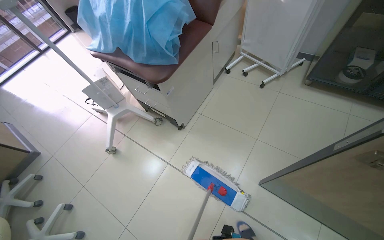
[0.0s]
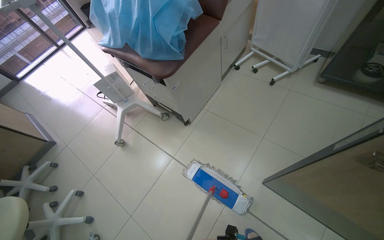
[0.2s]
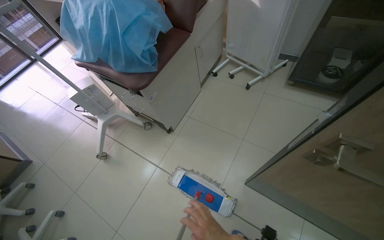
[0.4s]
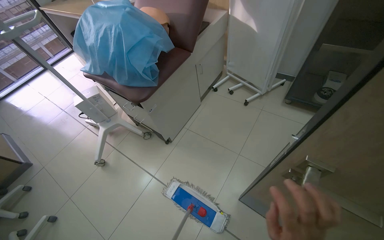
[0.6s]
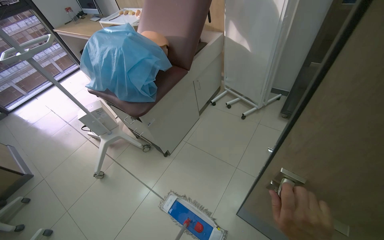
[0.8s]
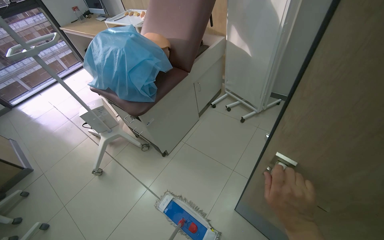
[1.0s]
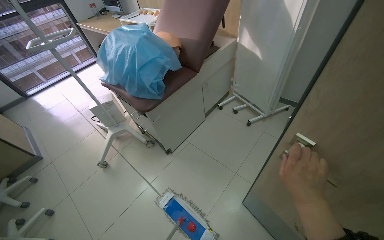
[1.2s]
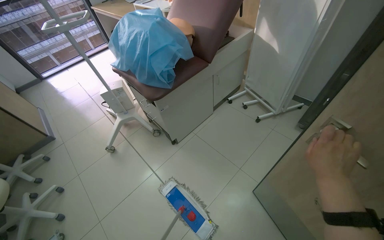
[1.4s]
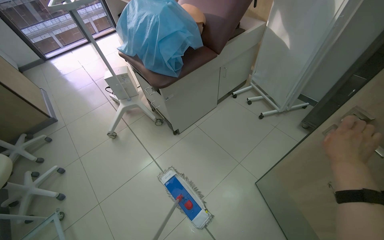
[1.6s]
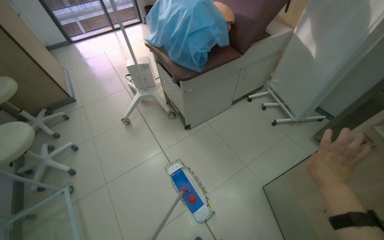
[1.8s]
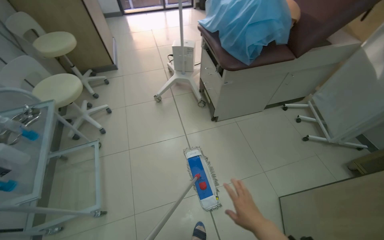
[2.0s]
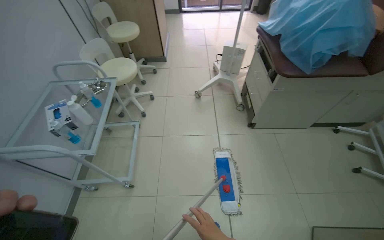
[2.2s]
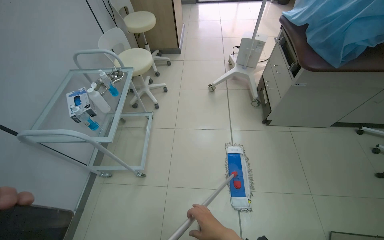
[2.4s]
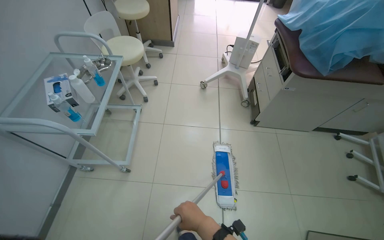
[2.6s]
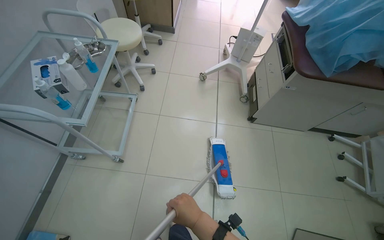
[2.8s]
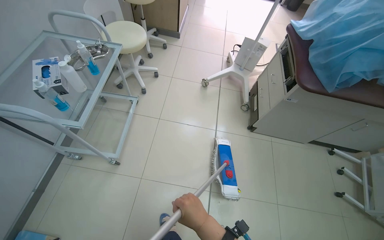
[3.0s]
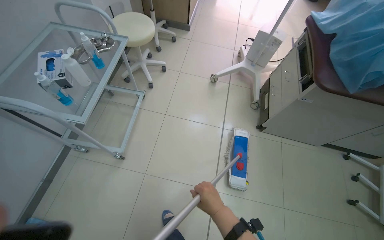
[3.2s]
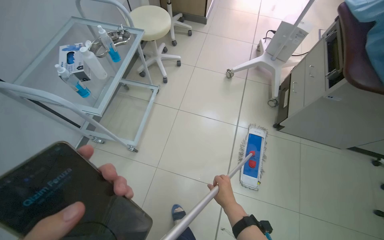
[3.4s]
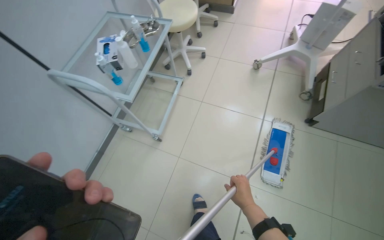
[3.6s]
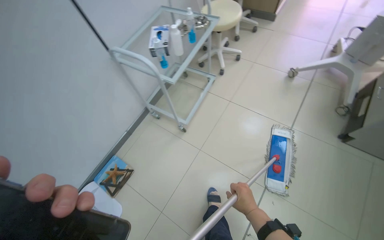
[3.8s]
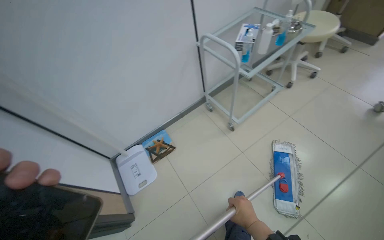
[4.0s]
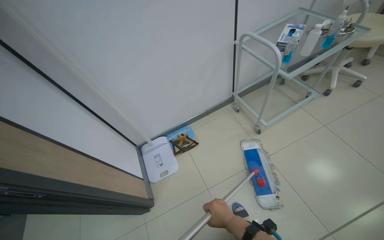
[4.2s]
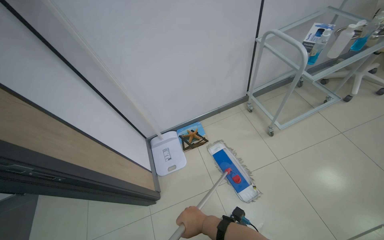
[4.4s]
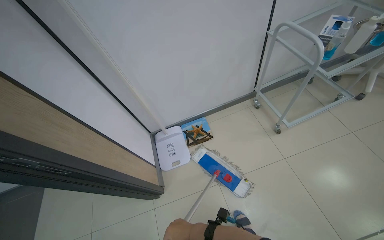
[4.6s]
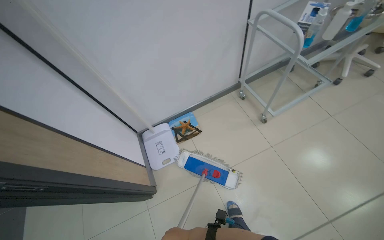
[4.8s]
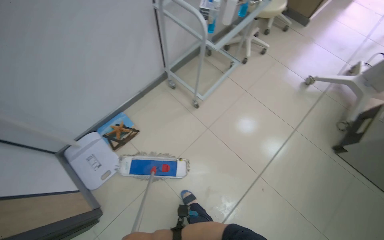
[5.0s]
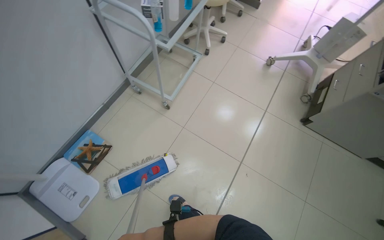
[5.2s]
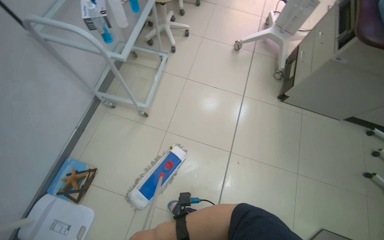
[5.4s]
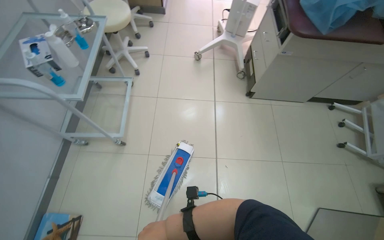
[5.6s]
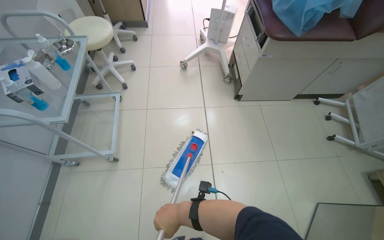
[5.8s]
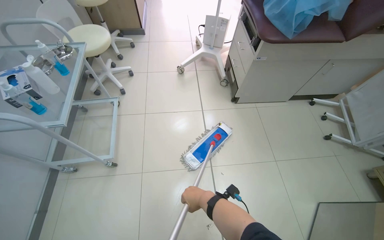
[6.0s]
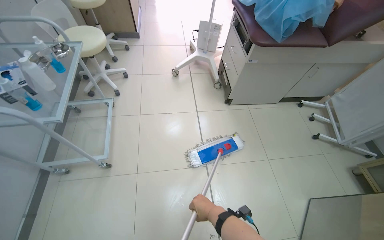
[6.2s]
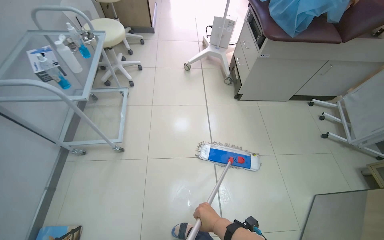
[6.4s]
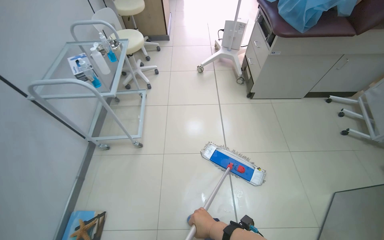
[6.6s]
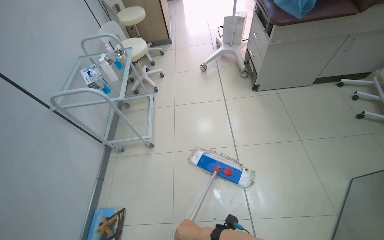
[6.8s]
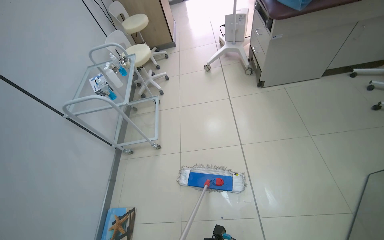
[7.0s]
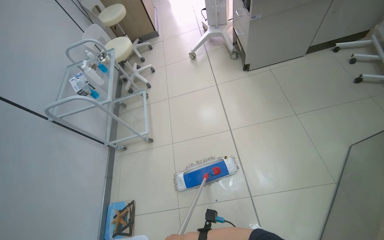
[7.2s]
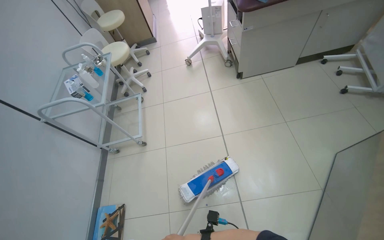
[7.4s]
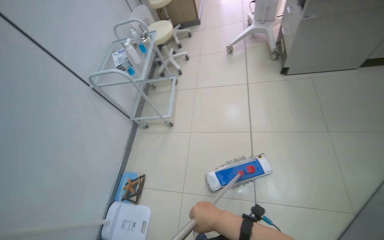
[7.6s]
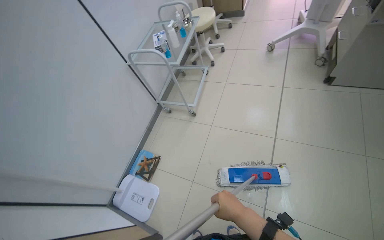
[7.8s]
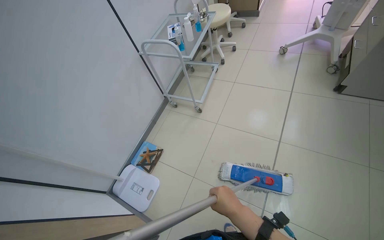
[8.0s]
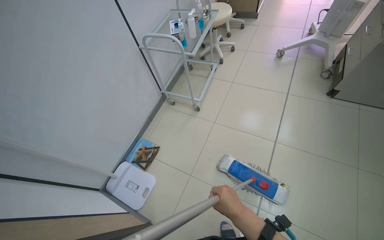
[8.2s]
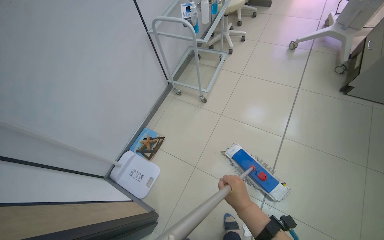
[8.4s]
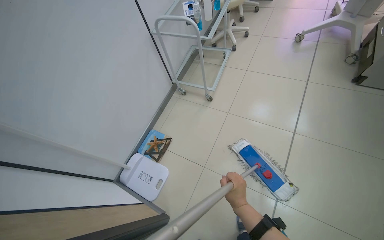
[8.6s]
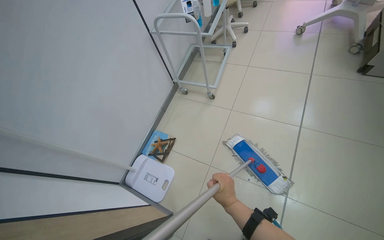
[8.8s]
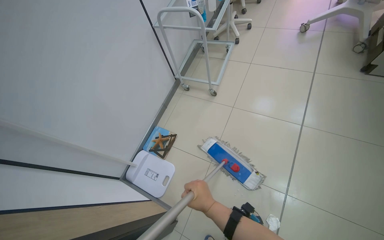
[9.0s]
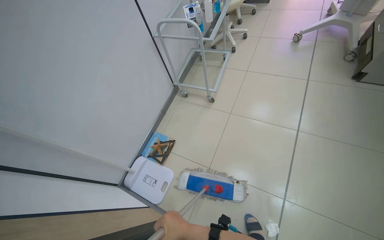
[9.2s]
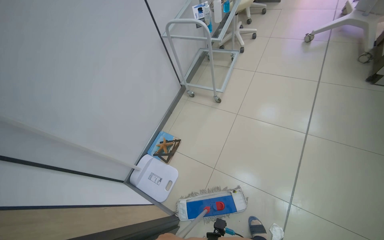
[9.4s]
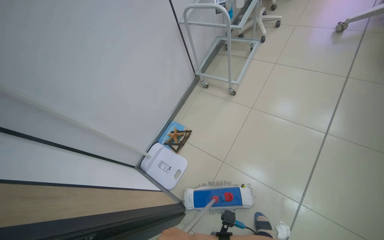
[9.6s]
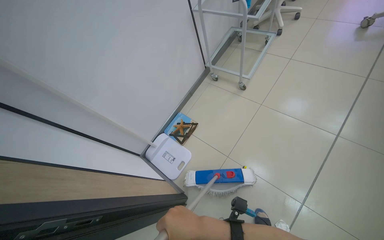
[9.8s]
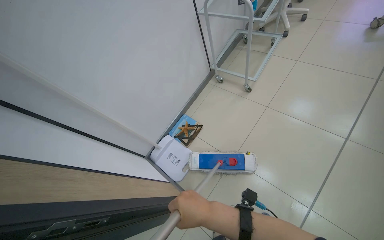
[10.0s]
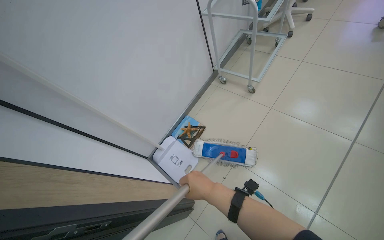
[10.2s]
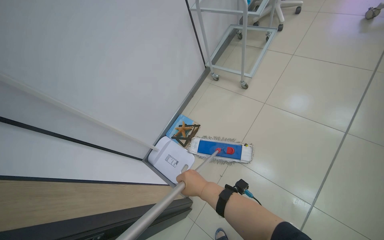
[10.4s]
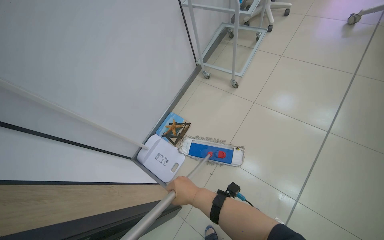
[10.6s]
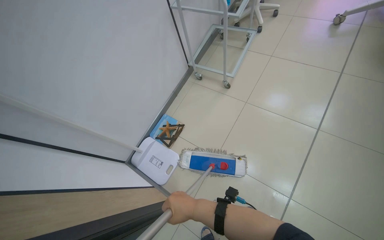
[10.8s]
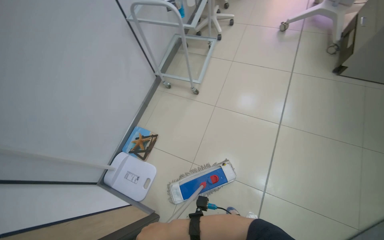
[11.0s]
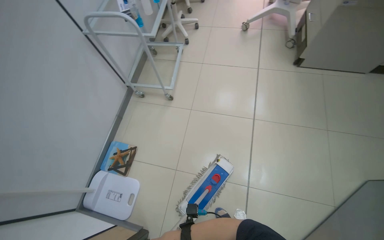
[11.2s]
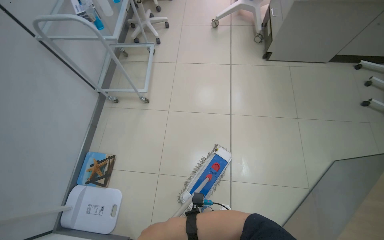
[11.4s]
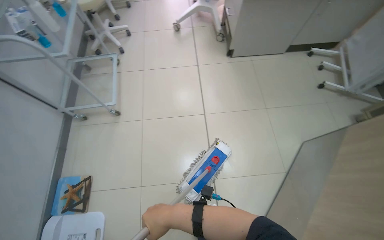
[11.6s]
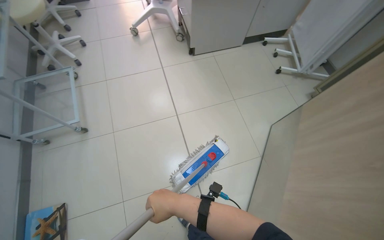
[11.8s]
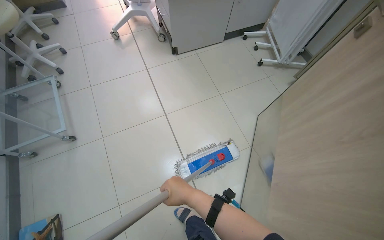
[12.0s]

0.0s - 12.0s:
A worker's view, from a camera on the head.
Job: mopping floor.
The whole recording: Mopping room floor. The worker mops the floor in the room, moving furniture and objects to clean the entire area.
1.6s - 3.0s: The wearer's head swings approximately 50 degrees to the left.
3.0s - 4.4s: The camera is carried approximately 50 cm. The head rotates roughly 65 degrees to the left.
4.4s - 6.0s: The wearer looks approximately 75 degrees further to the right.
6.0s - 7.6s: The view swings some 20 degrees to the left.
10.4s - 12.0s: The head turns to the right by roughly 60 degrees.

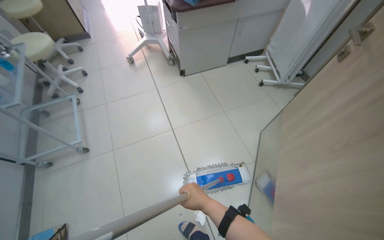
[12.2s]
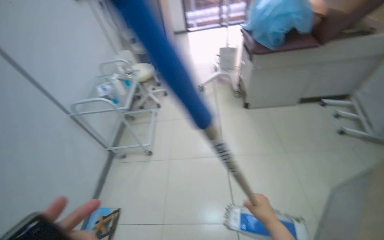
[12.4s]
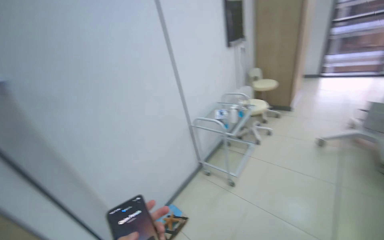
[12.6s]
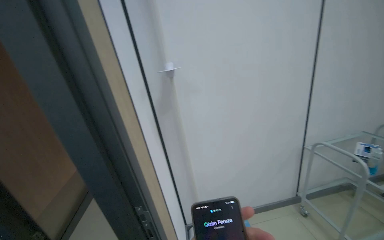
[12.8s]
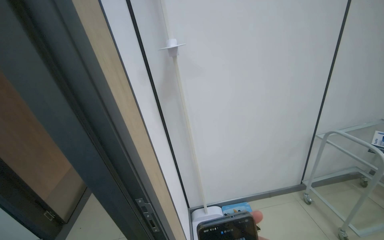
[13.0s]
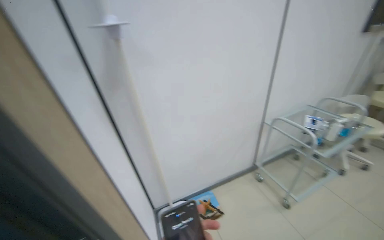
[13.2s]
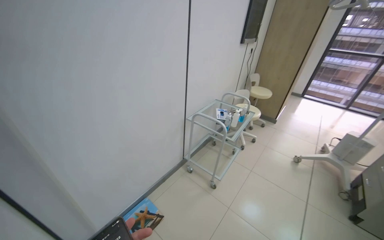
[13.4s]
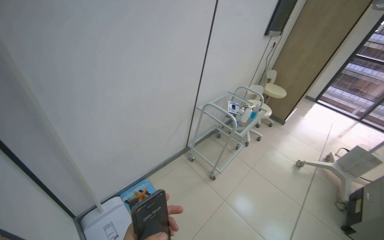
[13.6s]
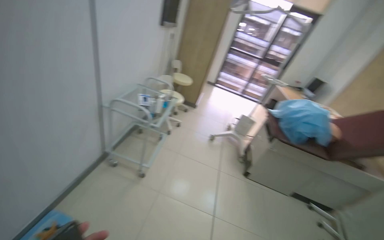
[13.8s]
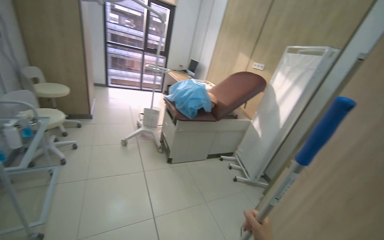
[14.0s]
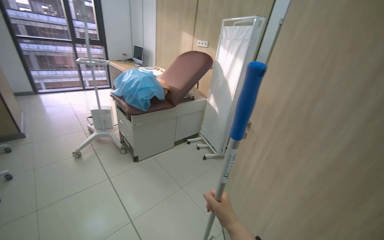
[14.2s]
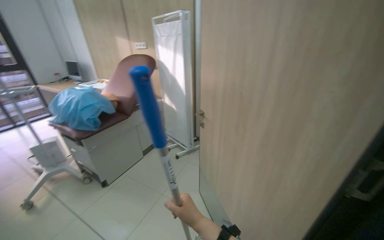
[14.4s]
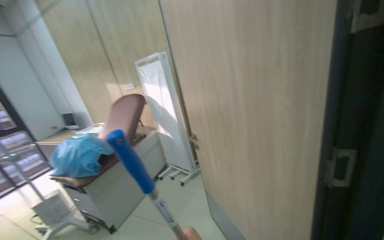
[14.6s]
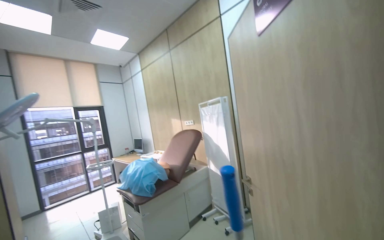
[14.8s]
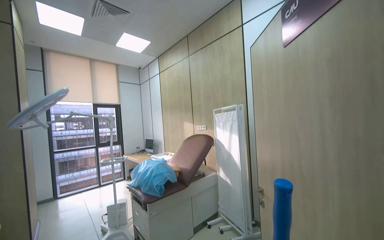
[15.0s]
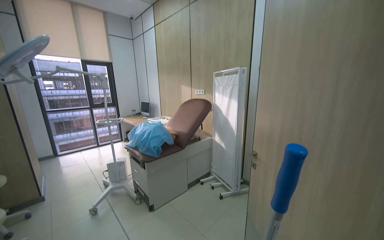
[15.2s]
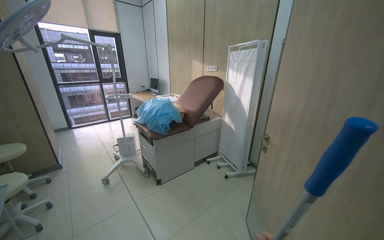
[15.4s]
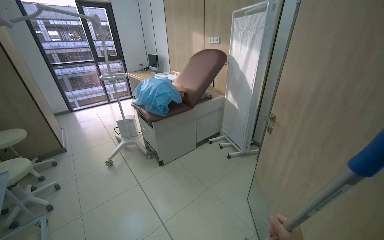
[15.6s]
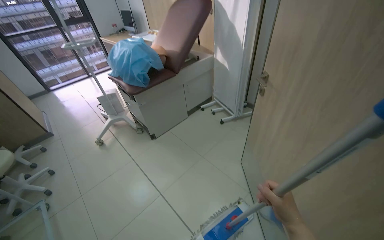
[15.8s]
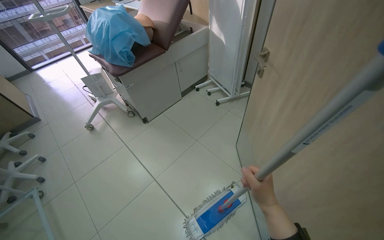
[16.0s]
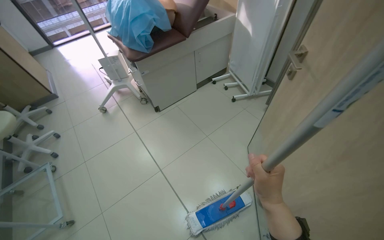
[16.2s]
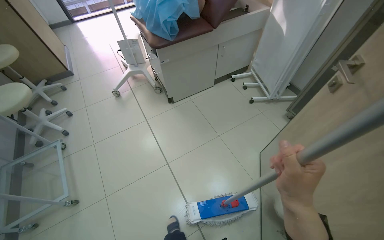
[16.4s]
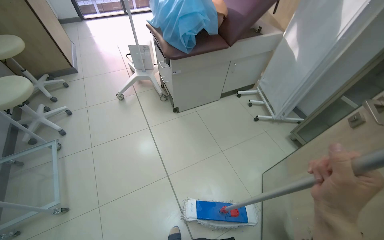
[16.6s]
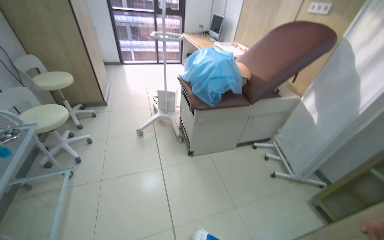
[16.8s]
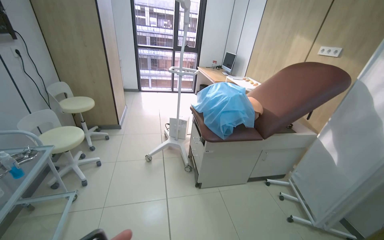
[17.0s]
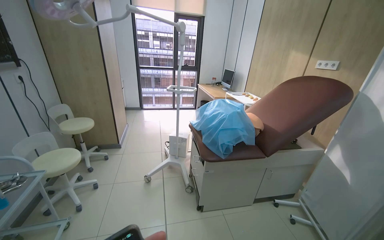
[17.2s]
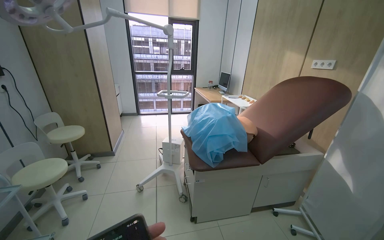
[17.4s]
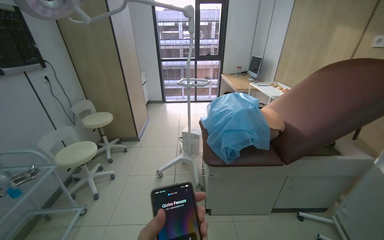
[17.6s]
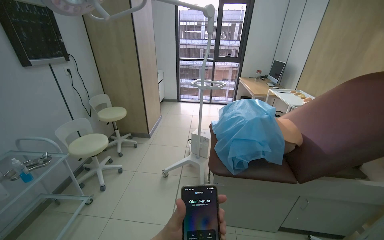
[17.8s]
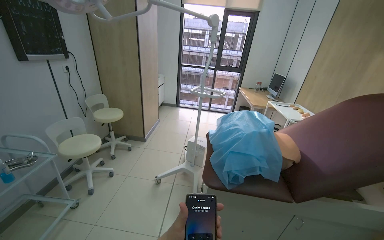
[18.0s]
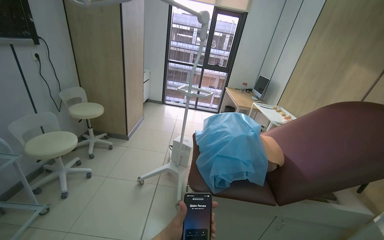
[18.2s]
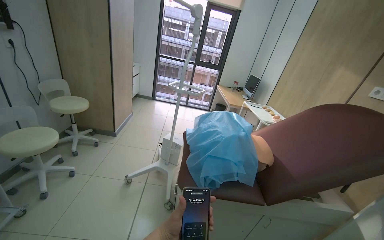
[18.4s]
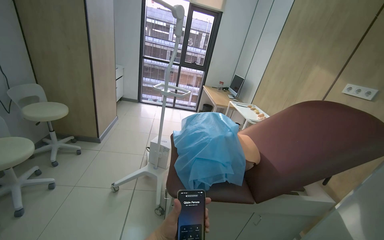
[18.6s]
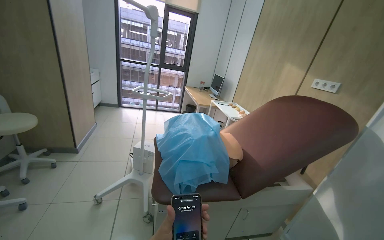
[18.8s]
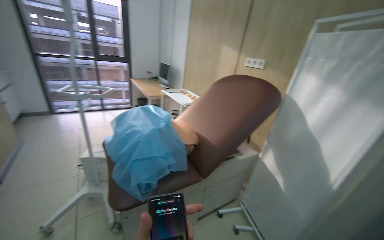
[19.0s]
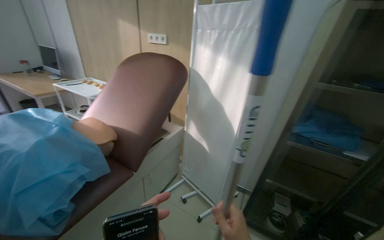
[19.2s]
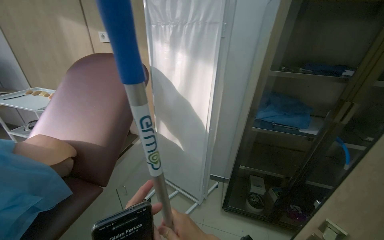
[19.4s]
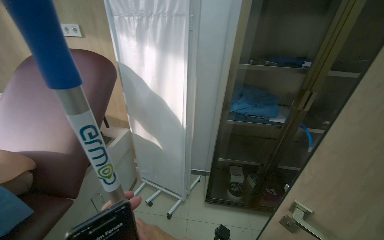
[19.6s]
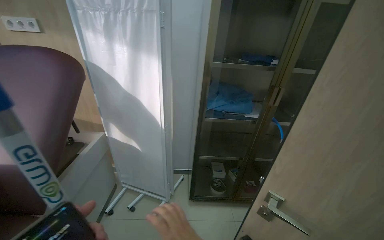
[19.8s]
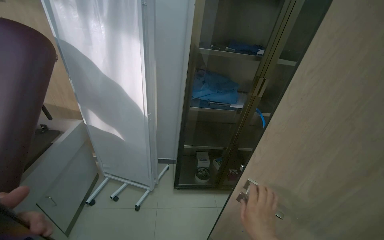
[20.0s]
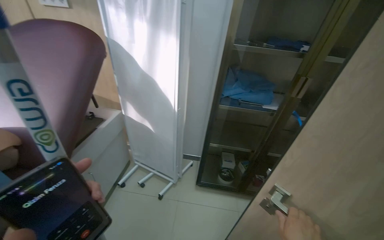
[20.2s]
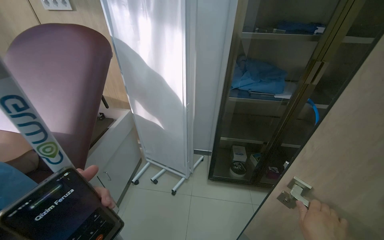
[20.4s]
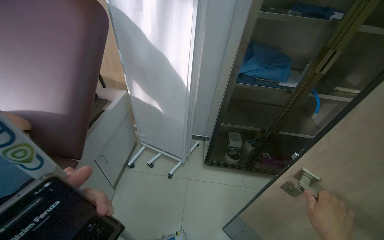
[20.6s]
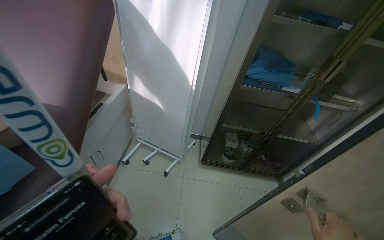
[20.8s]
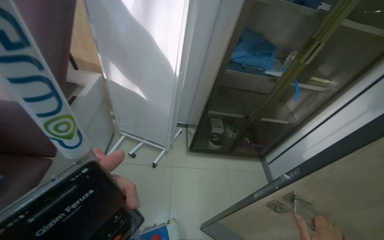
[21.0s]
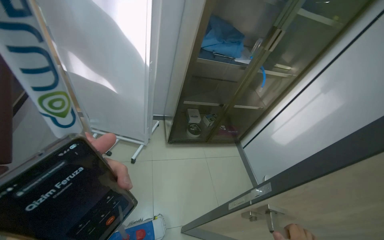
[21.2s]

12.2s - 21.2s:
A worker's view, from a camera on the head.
Job: mopping floor.
The whole recording: Mopping room floor. The worker mops the floor in the room, moving furniture and objects to clean the entire area.
12.2s - 13.8s: The wearer looks roughly 35 degrees further to the left.
13.8s - 15.2s: The wearer's head swings about 60 degrees to the right.
15.2s - 16.6s: The head travels some 50 cm. The camera pitches downward, by about 40 degrees.
16.6s - 18.2s: The head travels about 50 cm. The wearer's head swings about 30 degrees to the left. The wearer looks roughly 30 degrees further upward.
18.2s - 19.8s: The head rotates about 95 degrees to the right. The view tilts approximately 15 degrees downward.
19.8s - 21.2s: The wearer looks roughly 20 degrees further downward.
